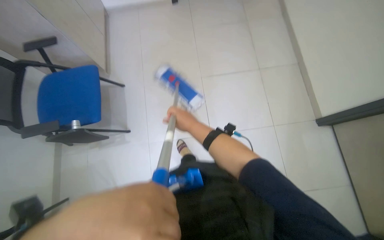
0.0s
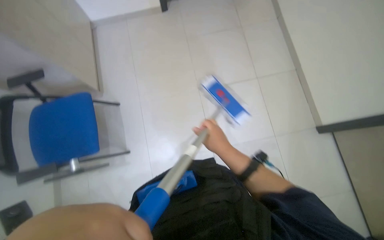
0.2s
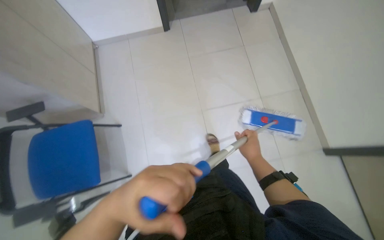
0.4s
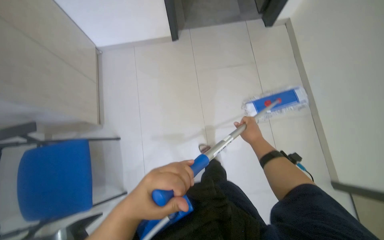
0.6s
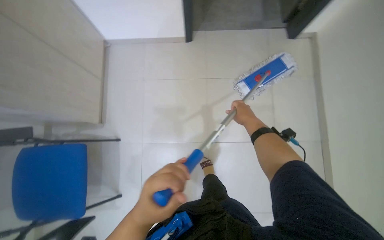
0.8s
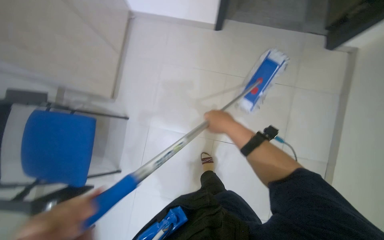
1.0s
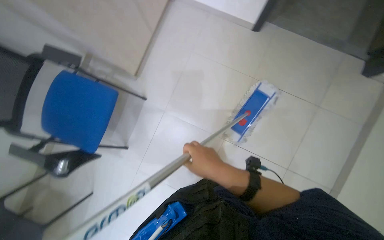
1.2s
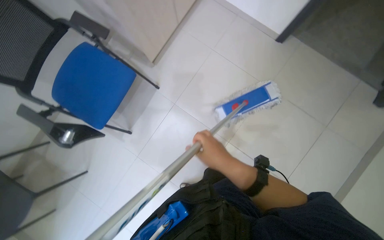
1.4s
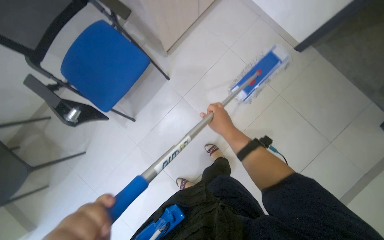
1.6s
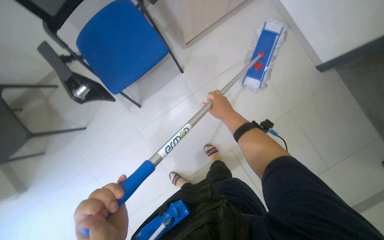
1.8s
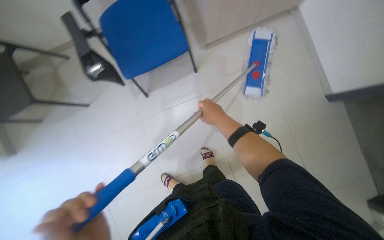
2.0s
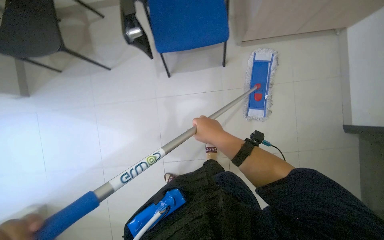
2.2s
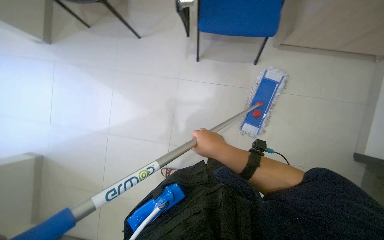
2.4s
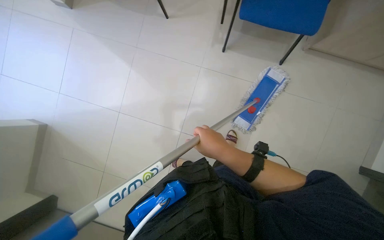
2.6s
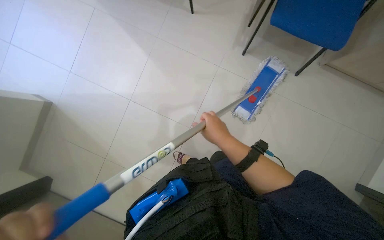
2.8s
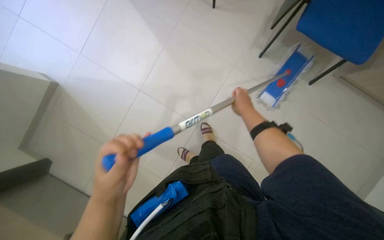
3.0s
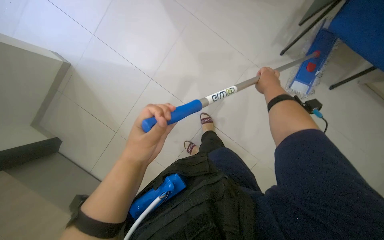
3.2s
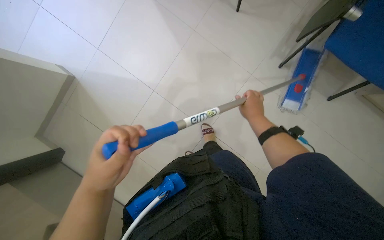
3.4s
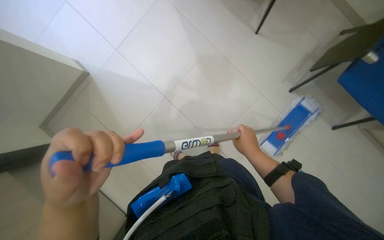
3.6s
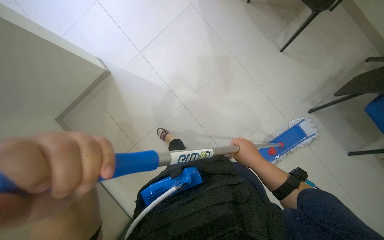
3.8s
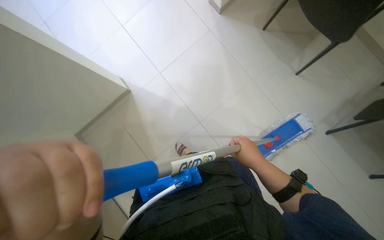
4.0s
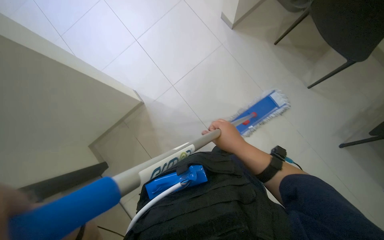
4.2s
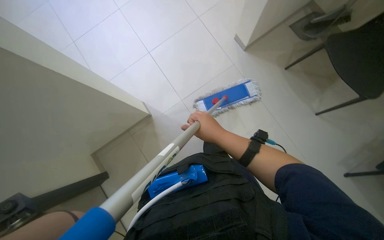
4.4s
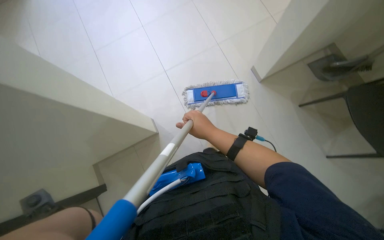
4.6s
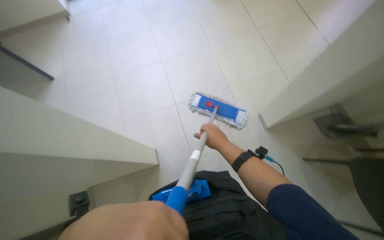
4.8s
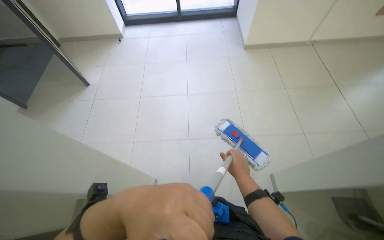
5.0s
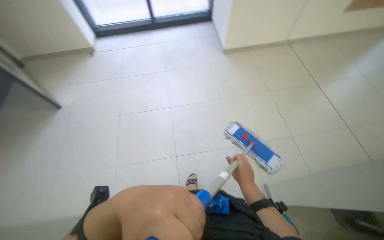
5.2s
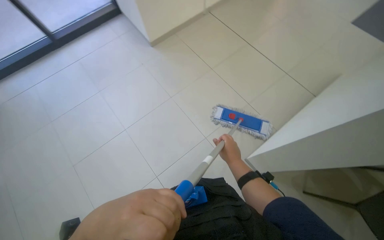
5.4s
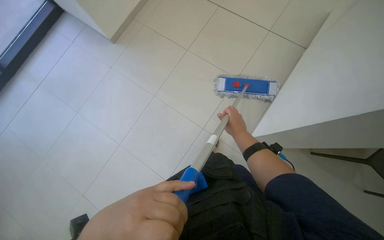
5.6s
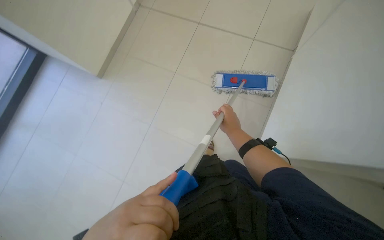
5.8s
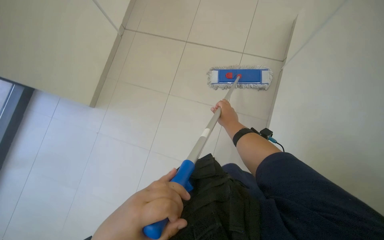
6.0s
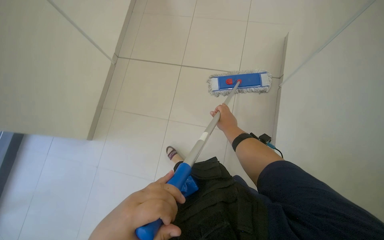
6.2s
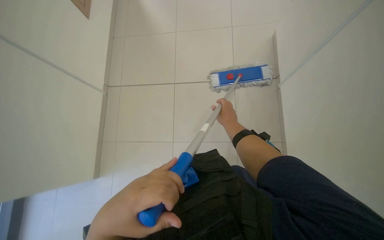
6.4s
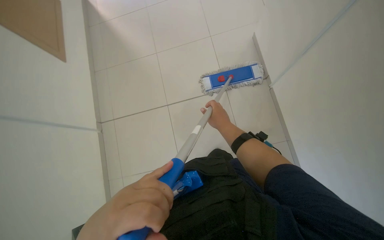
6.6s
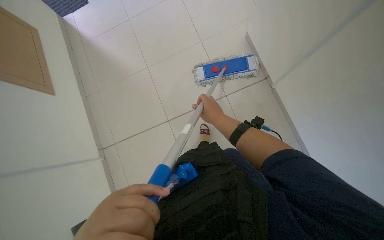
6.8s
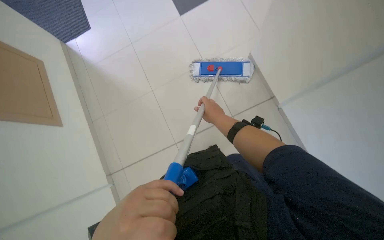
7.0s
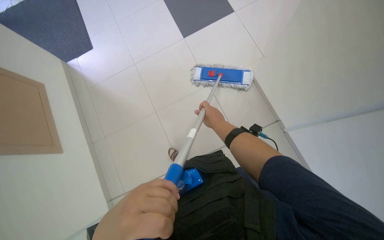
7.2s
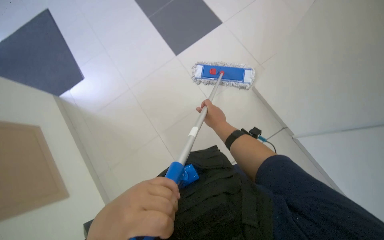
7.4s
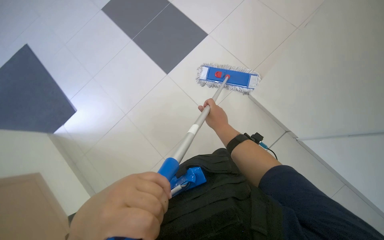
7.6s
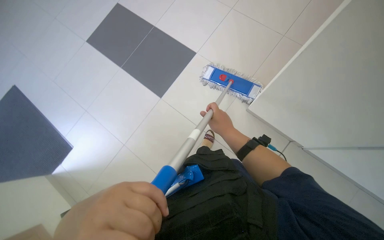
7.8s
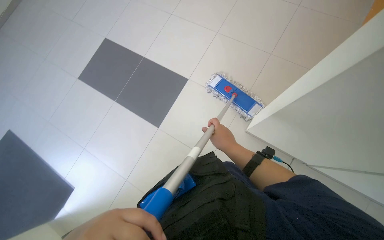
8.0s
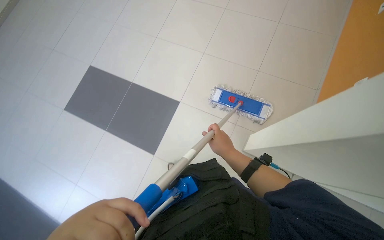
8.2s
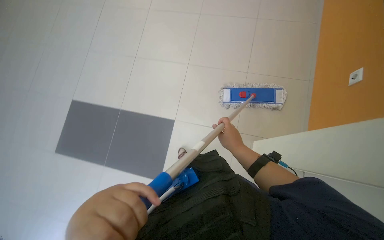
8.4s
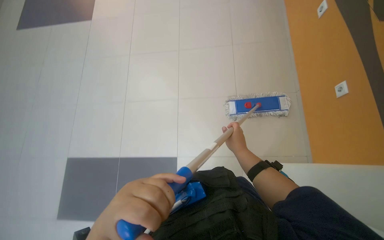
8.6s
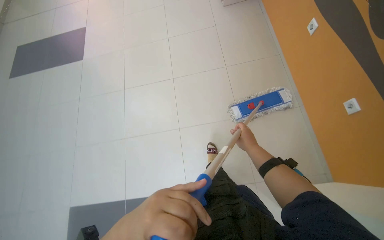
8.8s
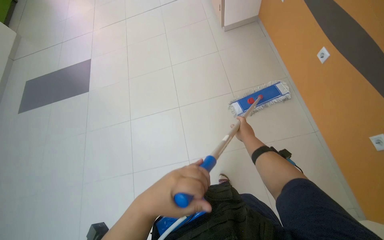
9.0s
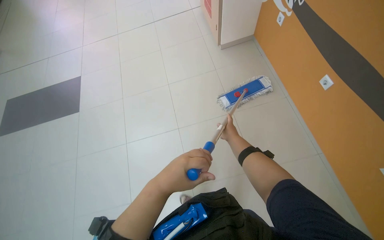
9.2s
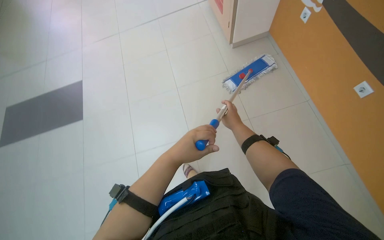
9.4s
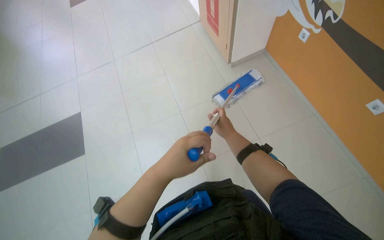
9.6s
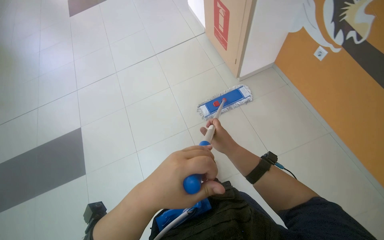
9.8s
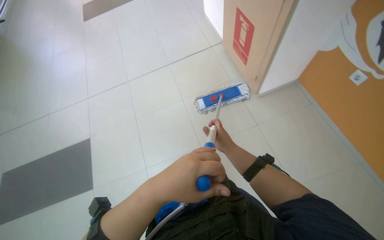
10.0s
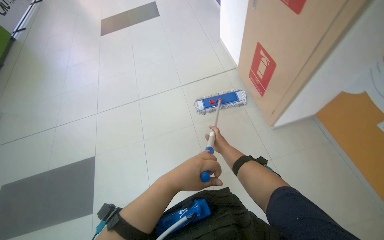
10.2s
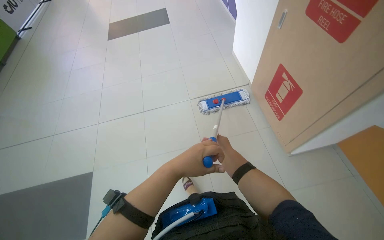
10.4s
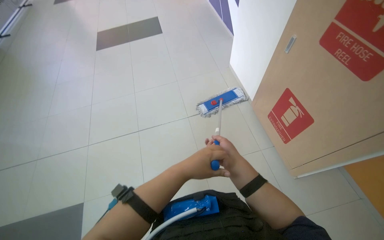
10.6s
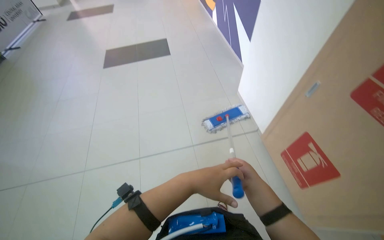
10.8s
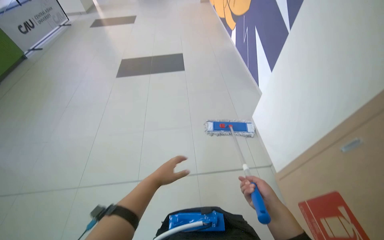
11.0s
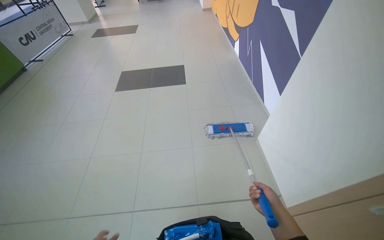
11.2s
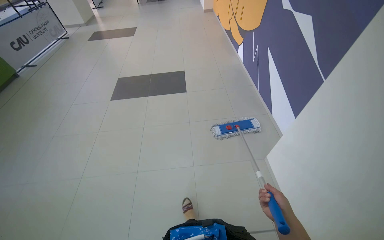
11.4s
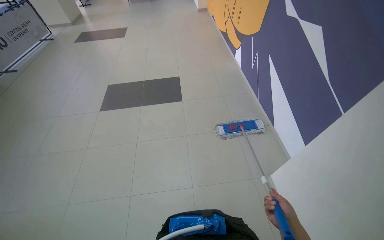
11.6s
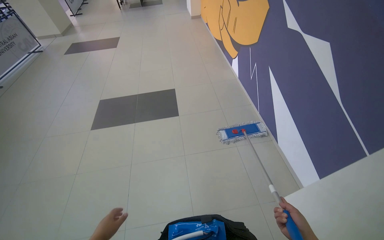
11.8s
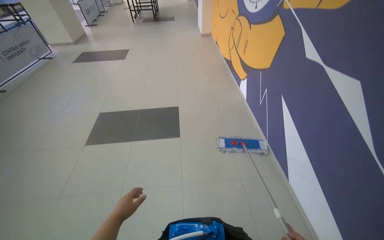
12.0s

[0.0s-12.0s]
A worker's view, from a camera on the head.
Job: mopping floor.
The whole recording: Mopping office floor. The worker mops the tiled floor in the office area.
0.0s to 1.6s: The wearer moves roughly 50 cm. The scene turns some 45 degrees clockwise in the picture.
1.6s to 3.0s: Everything in view rotates about 50 degrees clockwise.
3.0s to 4.4s: The right hand heads to the left, covering some 20 cm, and reaches about 10 cm down the picture, then returns.
4.4s to 6.0s: The wearer's head swings about 30 degrees to the right.
9.0s to 10.4s: The wearer moves approximately 1.5 m.
10.4s to 12.0s: The camera is carried roughly 2 m. The view tips upward by roughly 15 degrees.

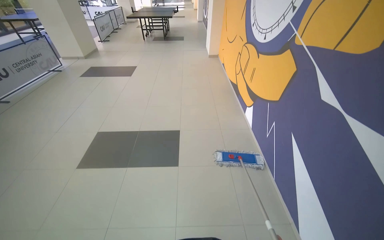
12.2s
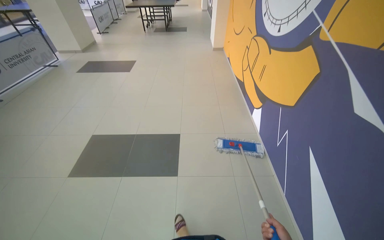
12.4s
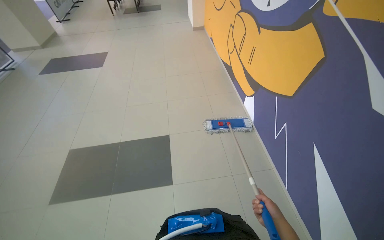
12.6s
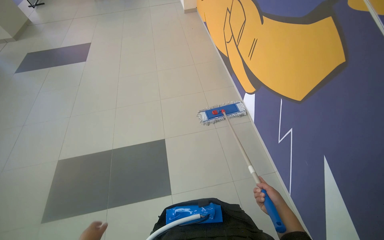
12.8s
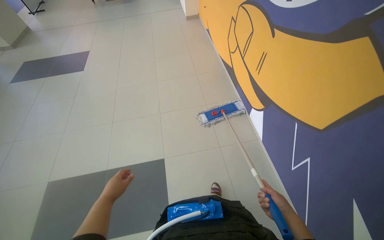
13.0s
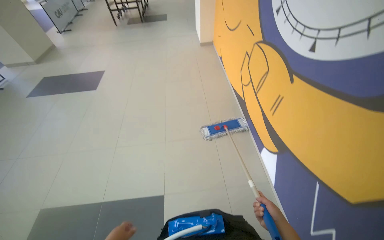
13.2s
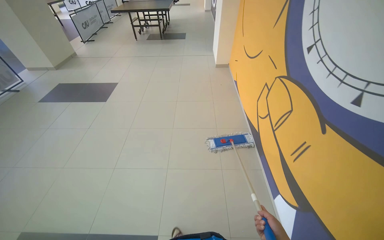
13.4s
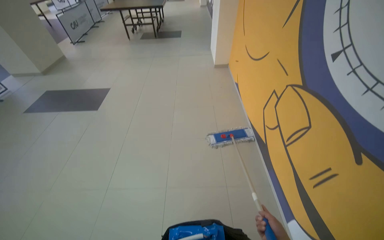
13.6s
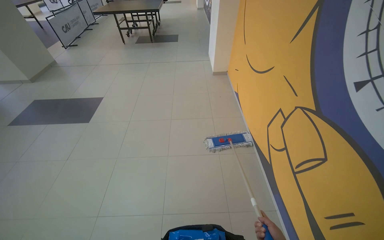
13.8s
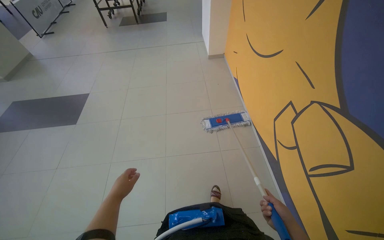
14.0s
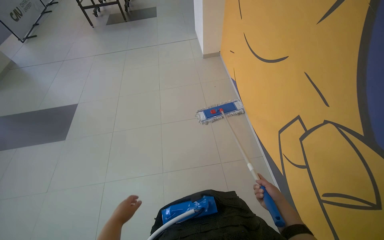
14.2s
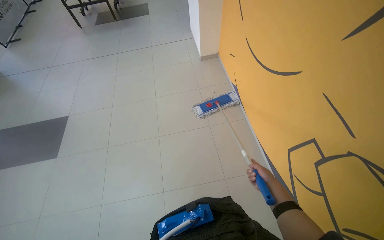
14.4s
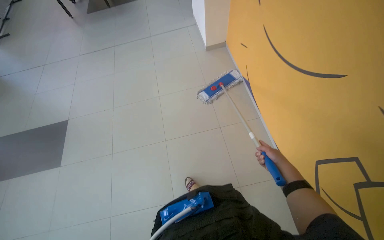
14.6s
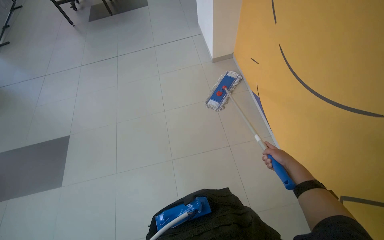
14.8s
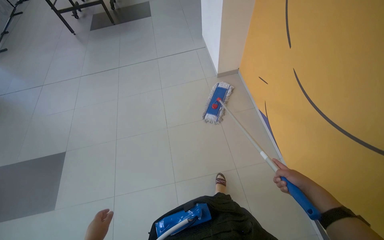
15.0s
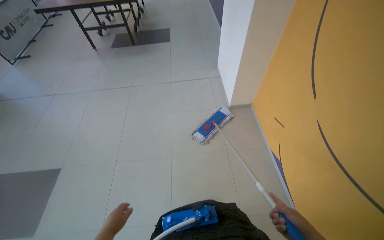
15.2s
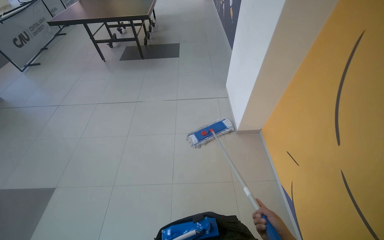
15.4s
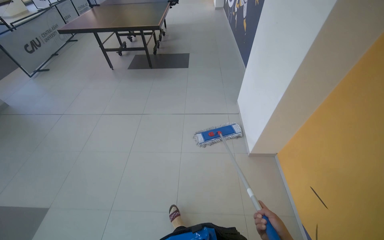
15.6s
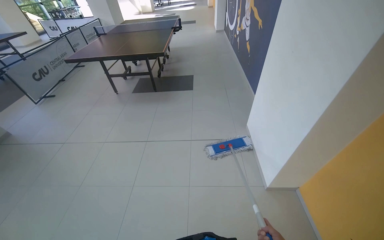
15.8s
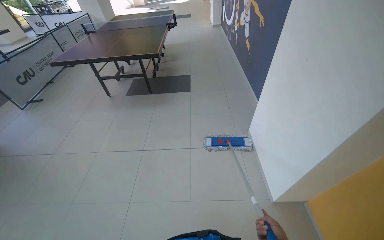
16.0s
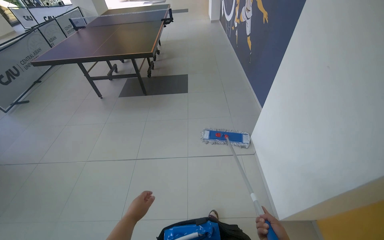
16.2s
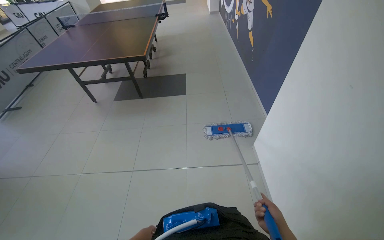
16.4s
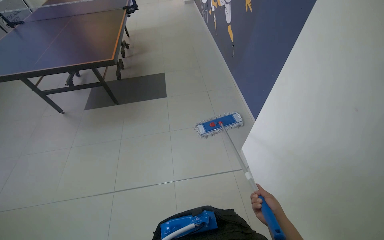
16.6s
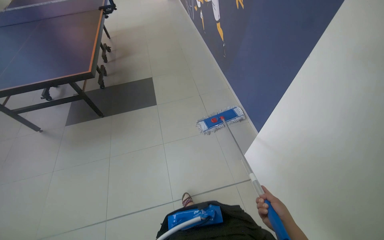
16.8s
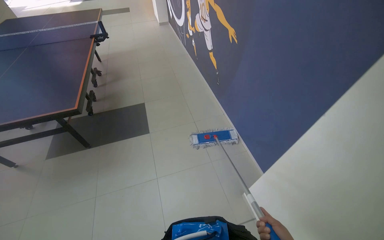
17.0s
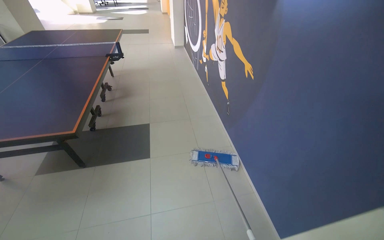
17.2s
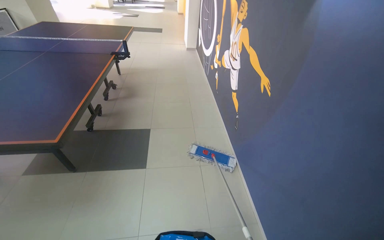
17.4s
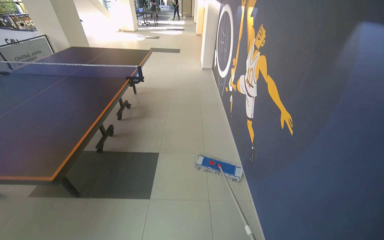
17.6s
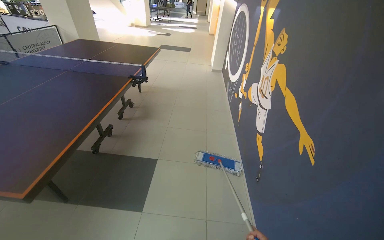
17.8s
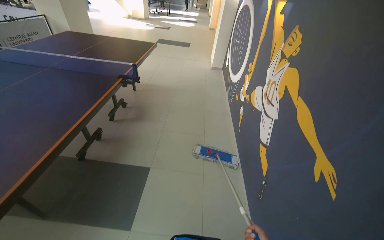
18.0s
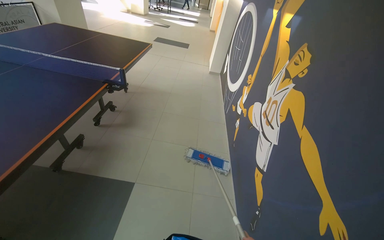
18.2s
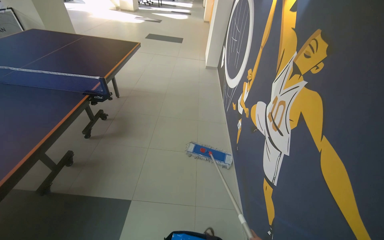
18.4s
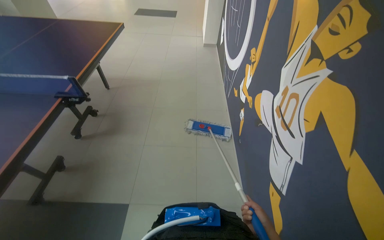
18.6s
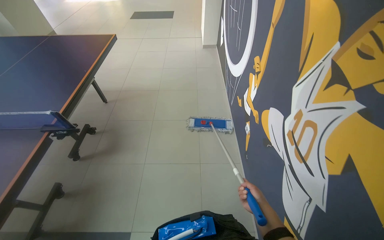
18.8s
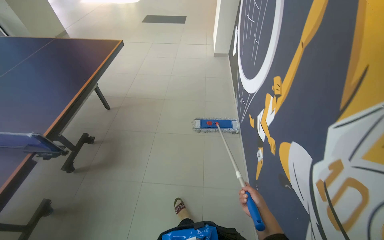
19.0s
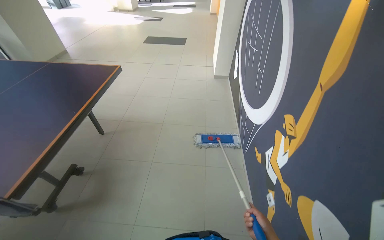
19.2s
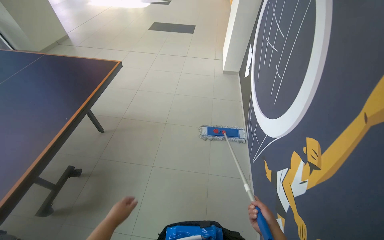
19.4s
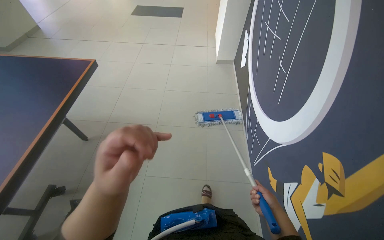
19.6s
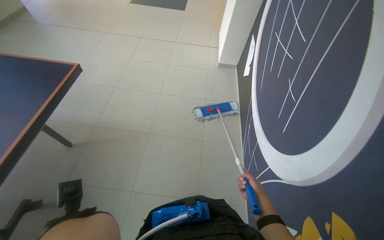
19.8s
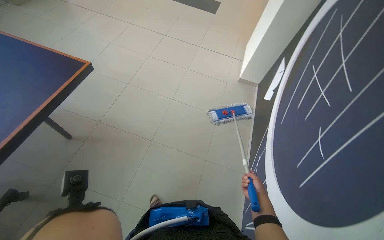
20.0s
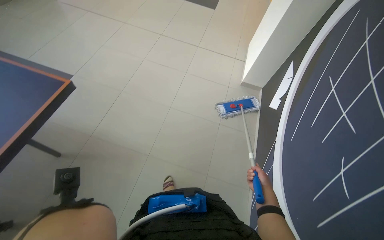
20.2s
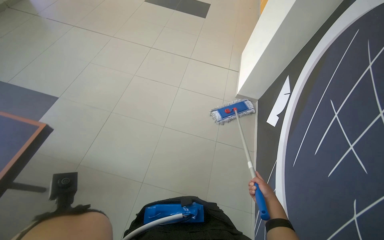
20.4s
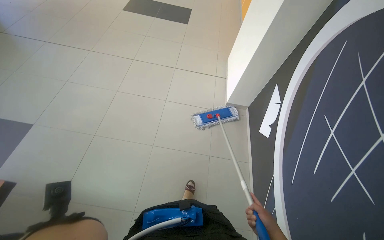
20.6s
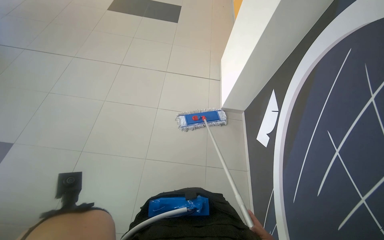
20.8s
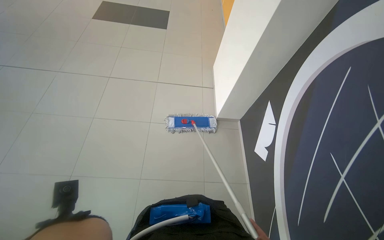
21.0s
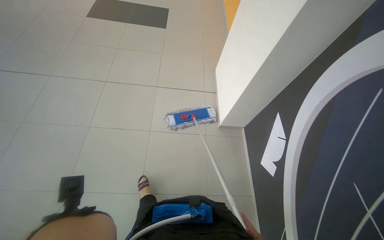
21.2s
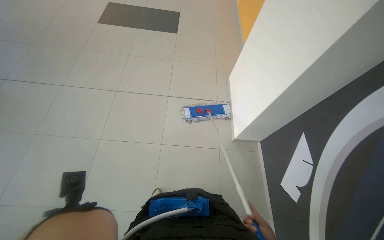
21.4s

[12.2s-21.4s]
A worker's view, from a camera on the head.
Job: mopping floor.
The whole recording: Mopping office floor. The worker mops the tiled floor in the office area.
12.2s to 13.8s: The head travels approximately 2 m.
13.8s to 15.2s: The camera is carried some 1.5 m.
16.8s to 18.4s: The wearer moves about 1.5 m. The camera pitches upward, by roughly 15 degrees.
18.4s to 19.8s: The camera travels some 1.5 m. The view tilts roughly 15 degrees downward.
19.8s to 21.4s: The camera is carried roughly 1.5 m.
